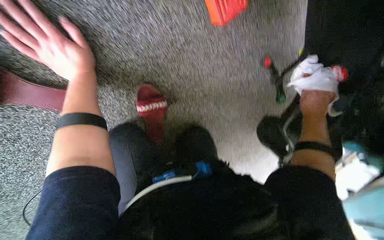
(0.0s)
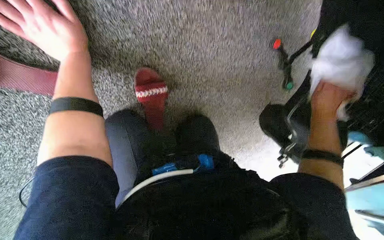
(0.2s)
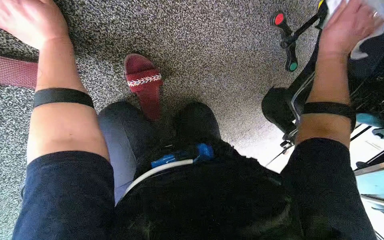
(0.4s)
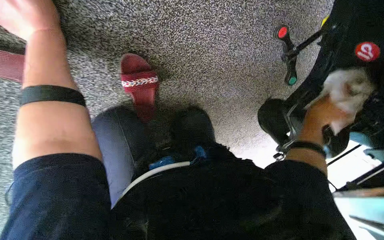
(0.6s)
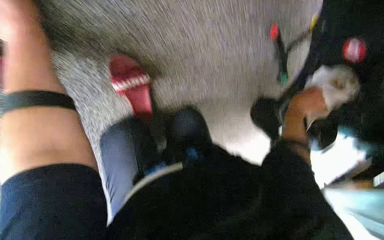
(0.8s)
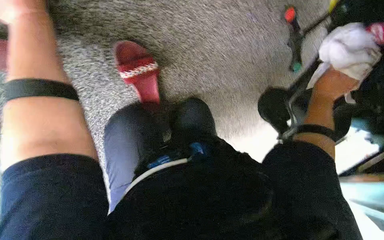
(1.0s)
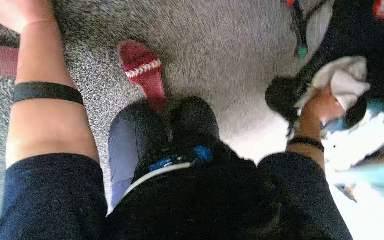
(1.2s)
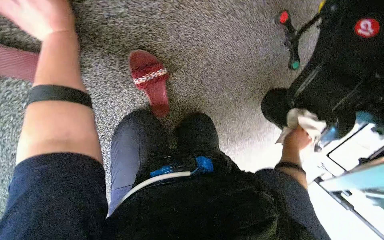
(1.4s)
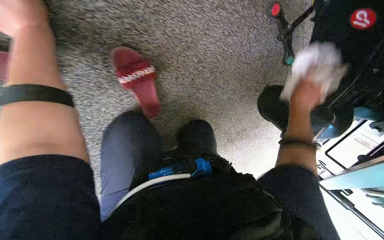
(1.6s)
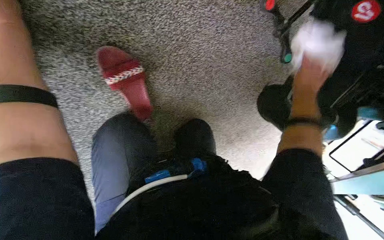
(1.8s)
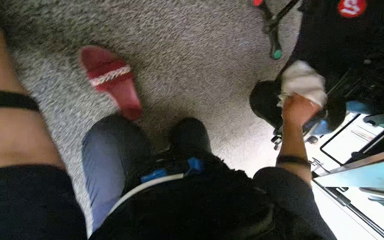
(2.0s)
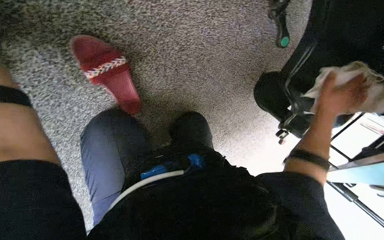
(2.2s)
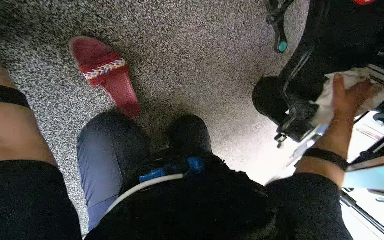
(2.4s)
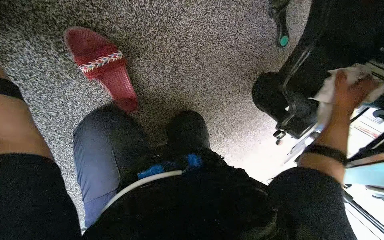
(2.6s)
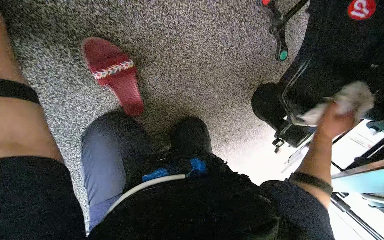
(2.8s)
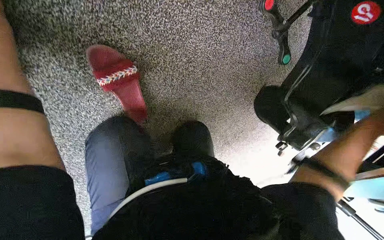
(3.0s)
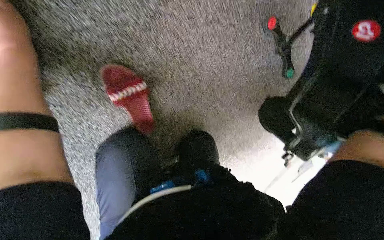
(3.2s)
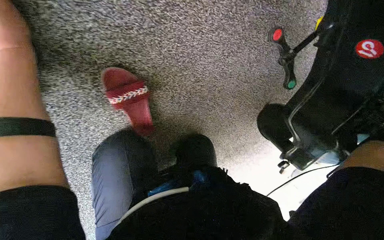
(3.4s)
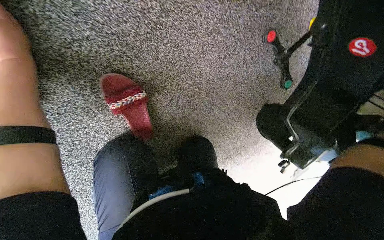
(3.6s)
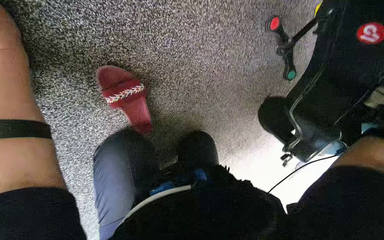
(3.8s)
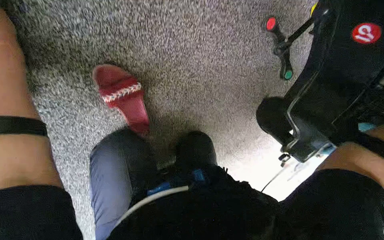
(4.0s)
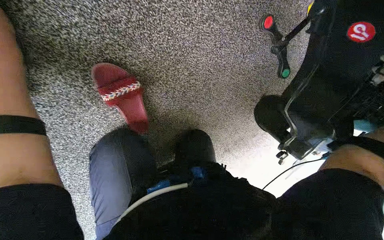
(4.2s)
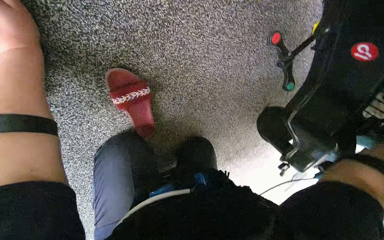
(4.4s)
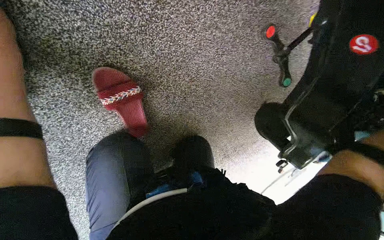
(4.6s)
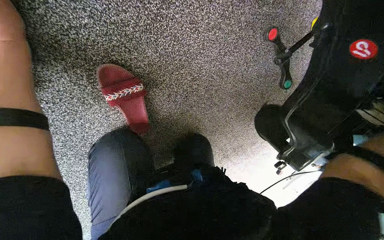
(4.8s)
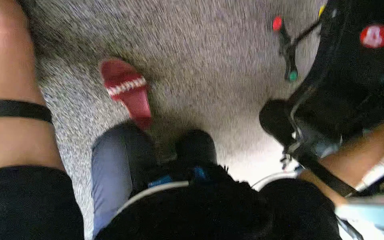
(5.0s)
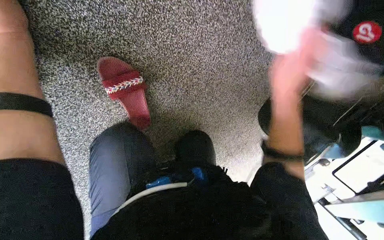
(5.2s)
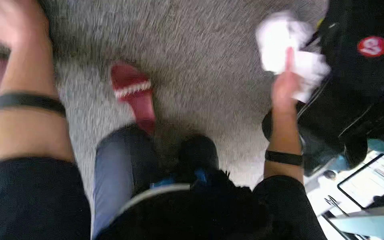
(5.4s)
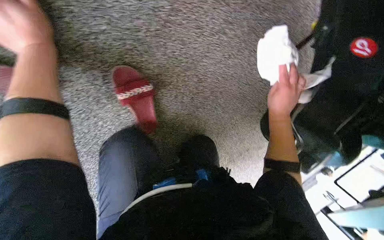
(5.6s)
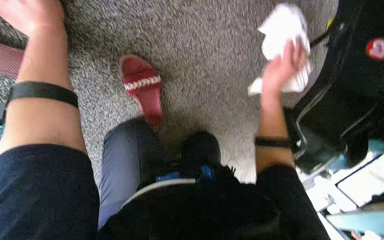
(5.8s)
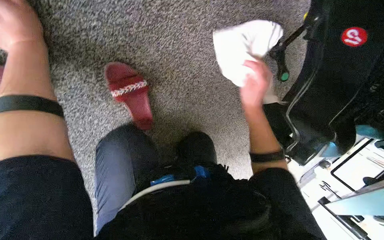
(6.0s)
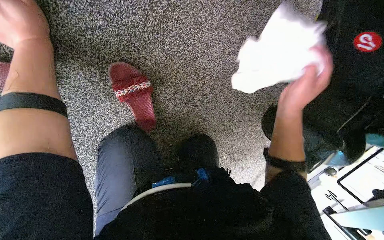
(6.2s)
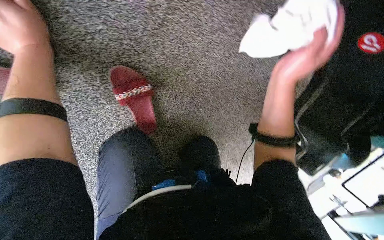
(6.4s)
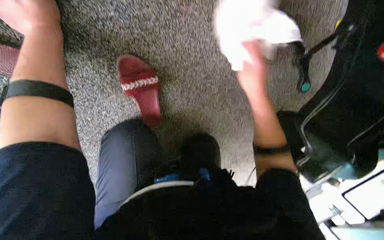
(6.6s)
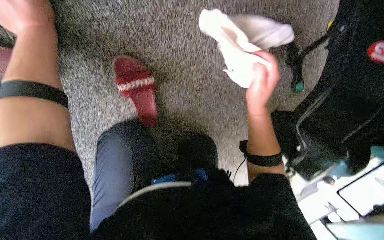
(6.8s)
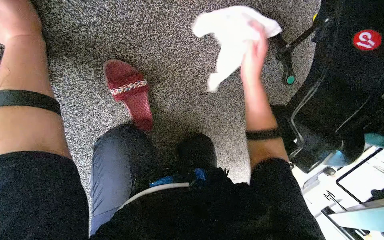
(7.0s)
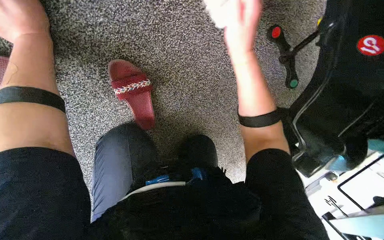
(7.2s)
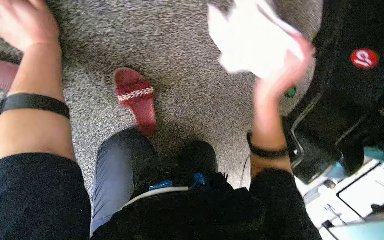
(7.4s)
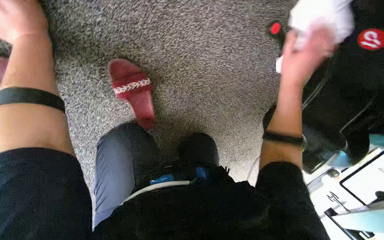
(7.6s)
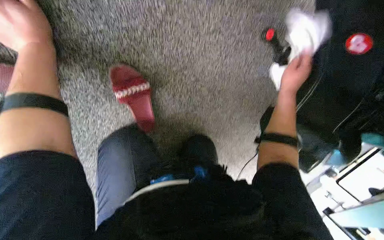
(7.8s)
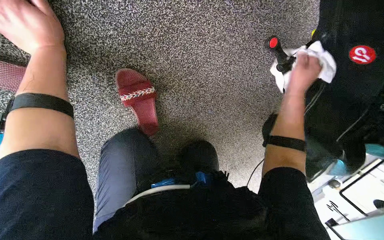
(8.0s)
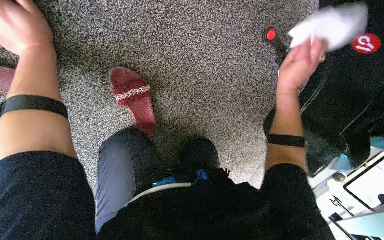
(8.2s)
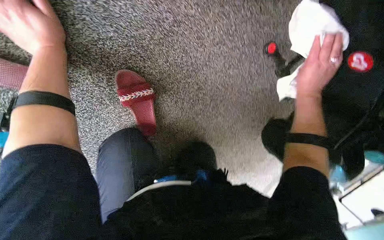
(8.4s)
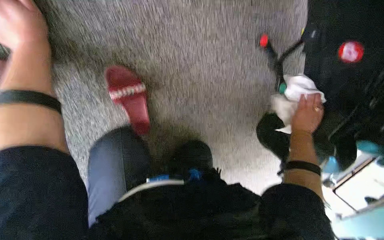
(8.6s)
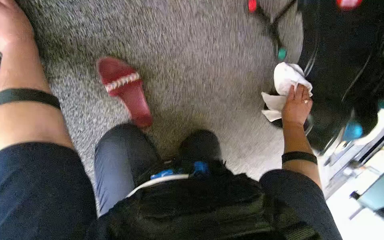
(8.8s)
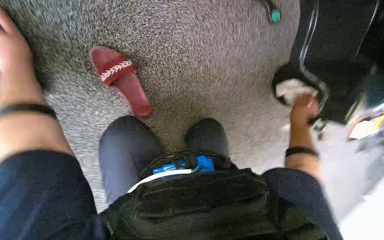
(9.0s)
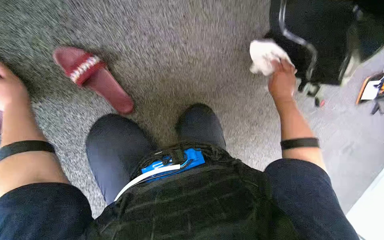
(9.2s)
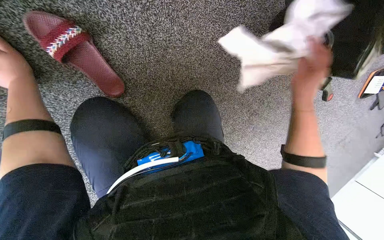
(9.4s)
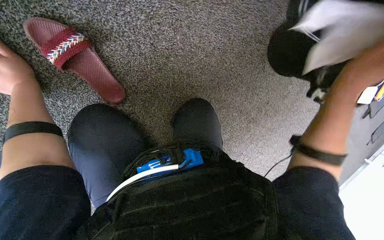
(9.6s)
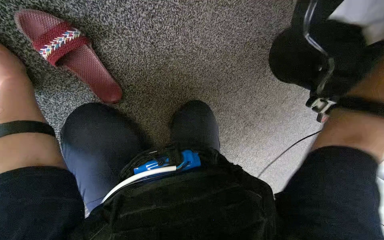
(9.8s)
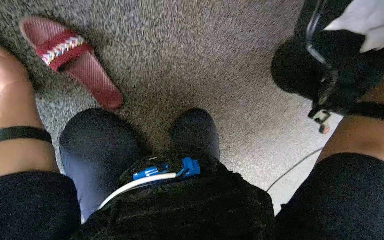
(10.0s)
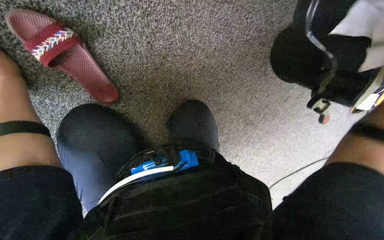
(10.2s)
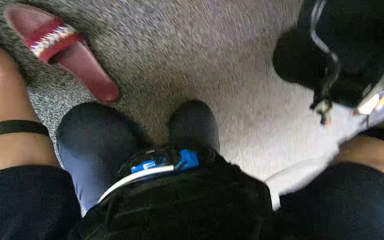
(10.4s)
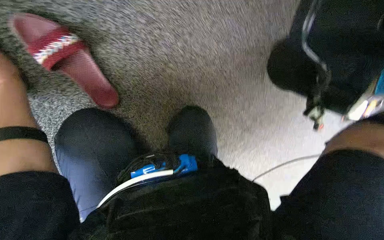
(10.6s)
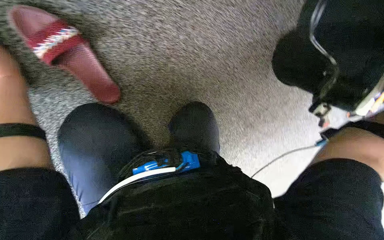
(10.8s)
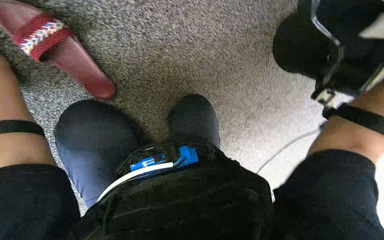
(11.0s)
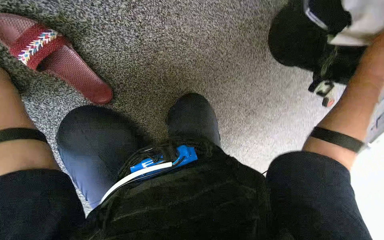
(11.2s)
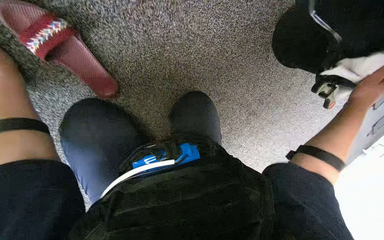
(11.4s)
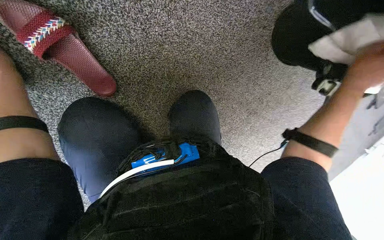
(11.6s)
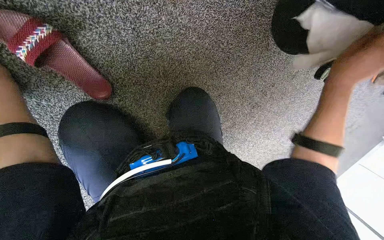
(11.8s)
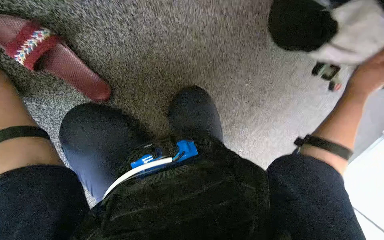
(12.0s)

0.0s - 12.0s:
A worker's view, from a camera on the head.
Job: wiping surfaces.
The whole recording: Wiping stretcher frame. The worker wipes the metal frame and various components of the stretcher.
0.0s - 1.6s: The view tilts roughly 15 degrees downward. The right hand swings up and down the picture, approximately 30 cm each way, with 3 reversals. Meanwhile the left hand swings left and right, some 10 cm each way, with 2 reversals.
6.0s - 7.6s: The right hand moves to the right and up the picture, about 15 cm.
7.6s - 9.0s: The right hand goes some 35 cm down the picture and farther from the camera.

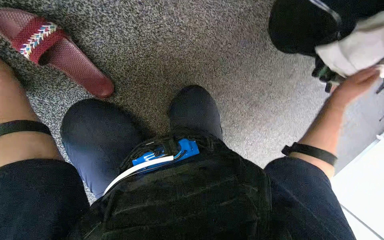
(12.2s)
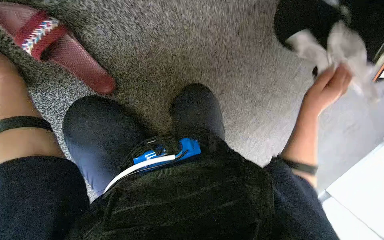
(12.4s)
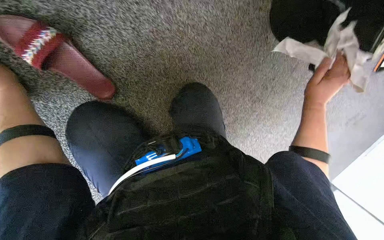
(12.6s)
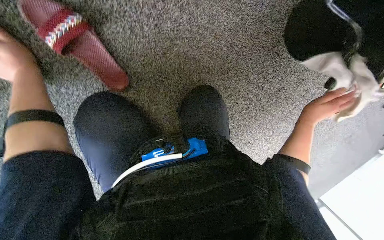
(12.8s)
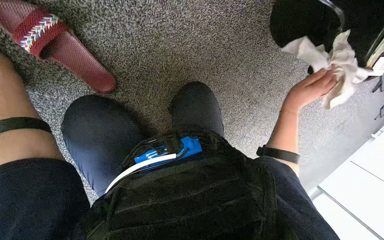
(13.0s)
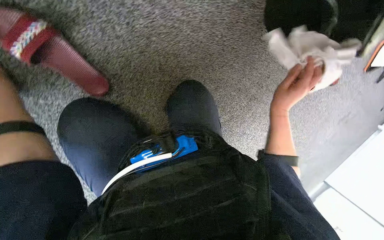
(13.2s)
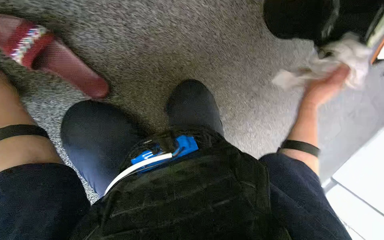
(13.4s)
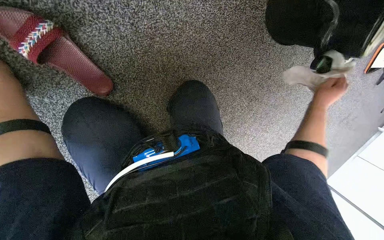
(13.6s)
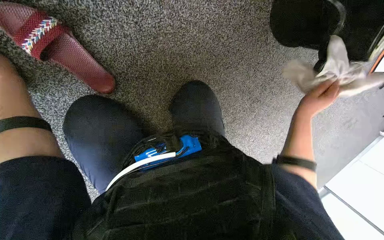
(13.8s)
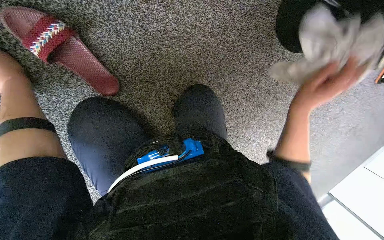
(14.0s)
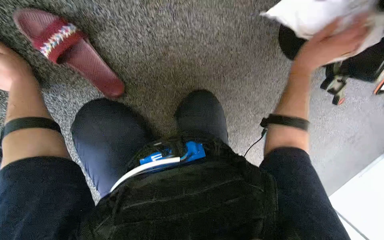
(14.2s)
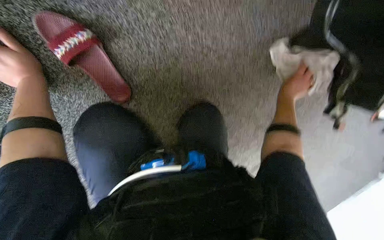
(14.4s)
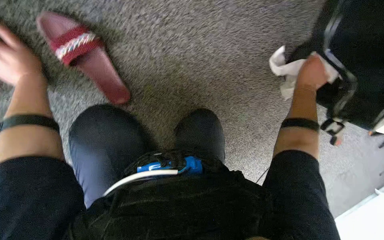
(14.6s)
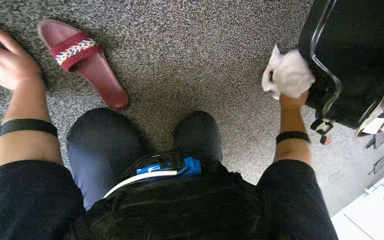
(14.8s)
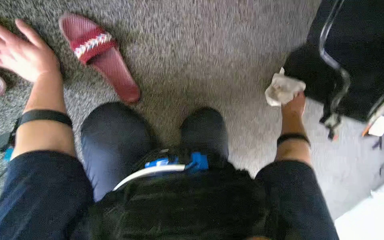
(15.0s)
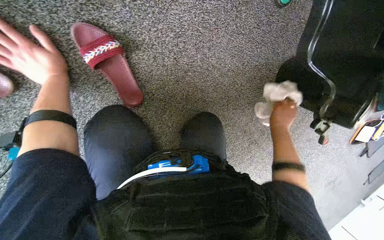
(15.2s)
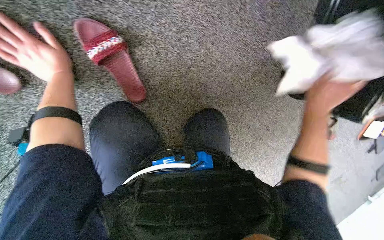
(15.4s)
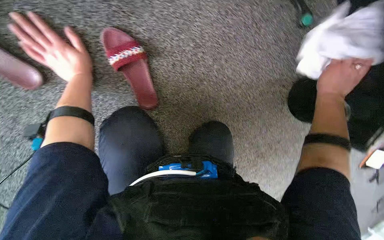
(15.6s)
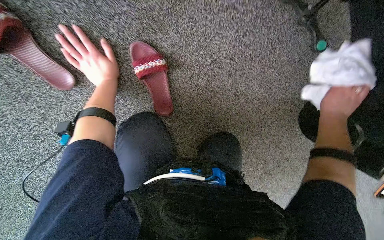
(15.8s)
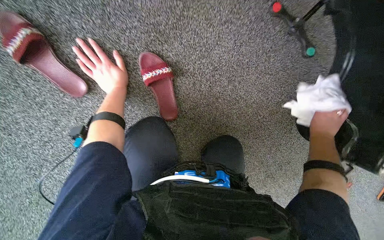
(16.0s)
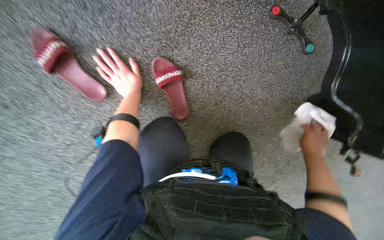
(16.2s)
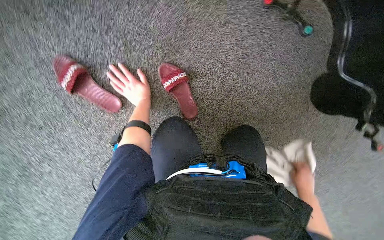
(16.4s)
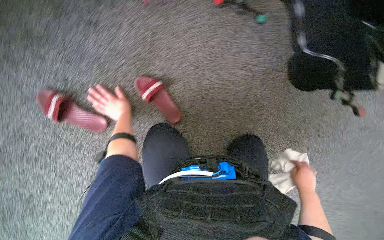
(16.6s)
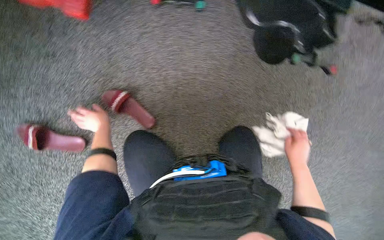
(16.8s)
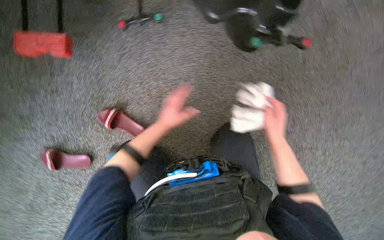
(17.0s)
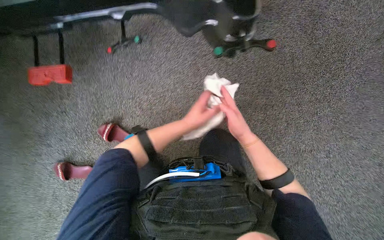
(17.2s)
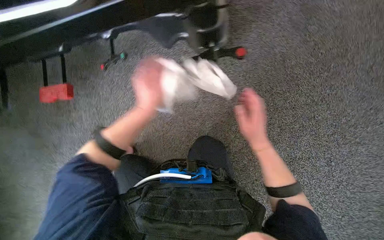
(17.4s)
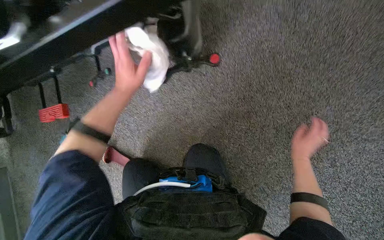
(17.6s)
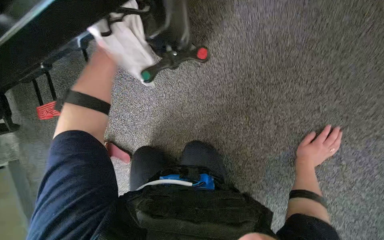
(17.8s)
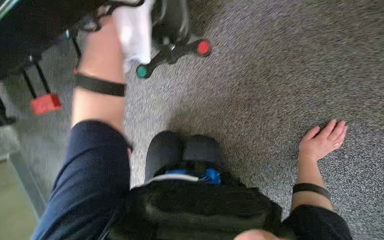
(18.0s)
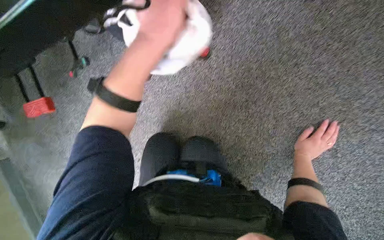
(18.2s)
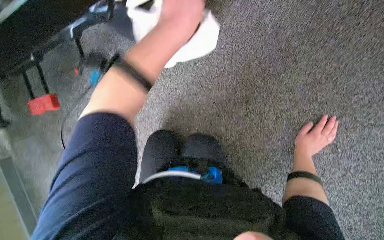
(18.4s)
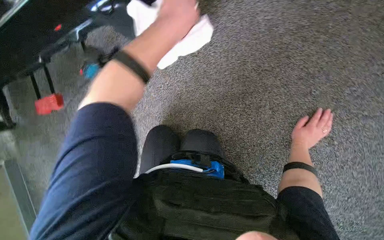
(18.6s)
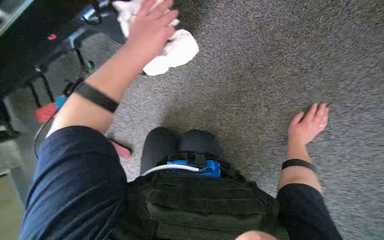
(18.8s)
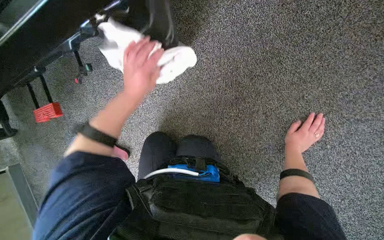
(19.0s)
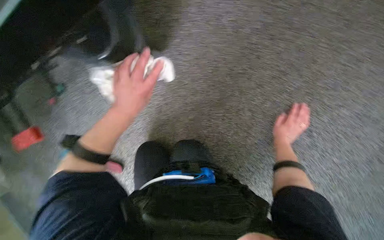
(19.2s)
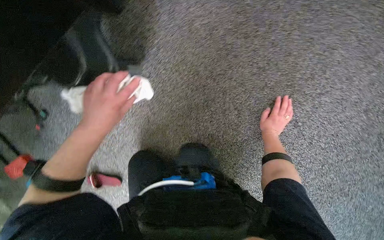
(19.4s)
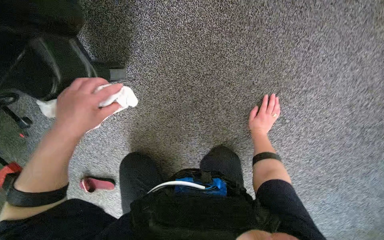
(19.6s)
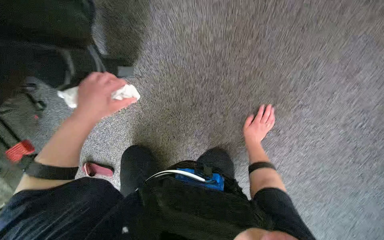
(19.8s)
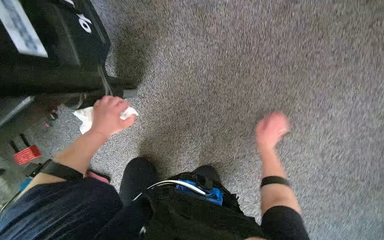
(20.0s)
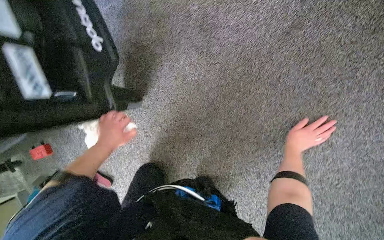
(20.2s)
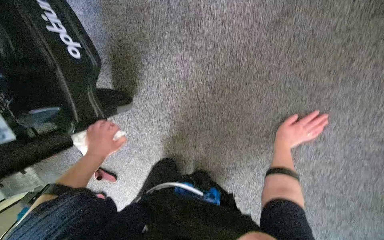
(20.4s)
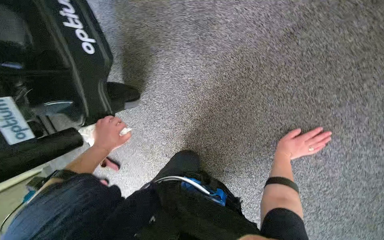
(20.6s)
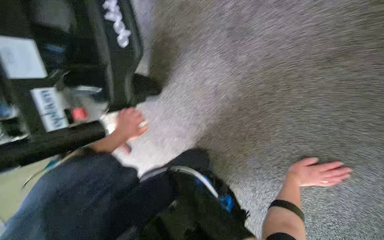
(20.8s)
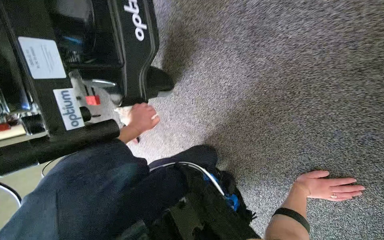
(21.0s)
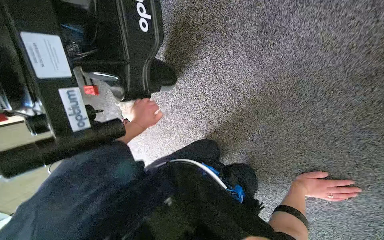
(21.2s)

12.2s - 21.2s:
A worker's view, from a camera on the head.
Job: wiping surfaces.
The whole recording: Wiping stretcher frame. The worker wipes the metal frame and various components of the stretcher.
12.2s - 13.8s: The right hand goes left and right, approximately 15 cm each way, reversing 2 times.
13.8s - 15.2s: The right hand goes nearer to the camera and returns, approximately 10 cm each way.
15.2s - 16.6s: The wearer looks about 15 degrees further upward.
16.6s - 18.2s: The camera is carried roughly 80 cm. The view swings about 35 degrees to the left. The scene turns approximately 35 degrees counterclockwise in the picture.
19.8s - 21.2s: The head turns to the left by roughly 30 degrees. The right hand moves nearer to the camera and to the right, about 30 cm.
